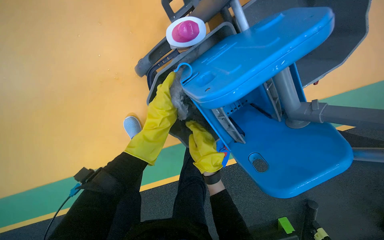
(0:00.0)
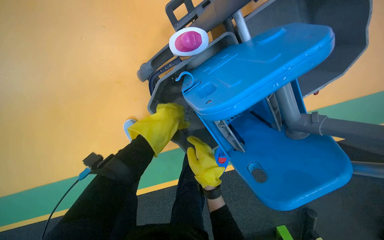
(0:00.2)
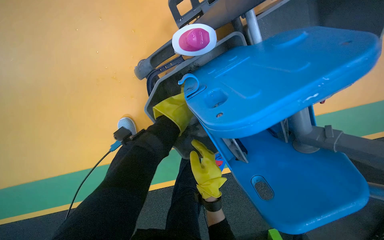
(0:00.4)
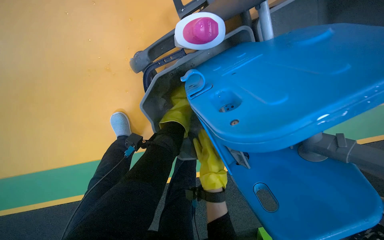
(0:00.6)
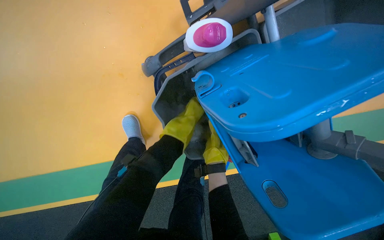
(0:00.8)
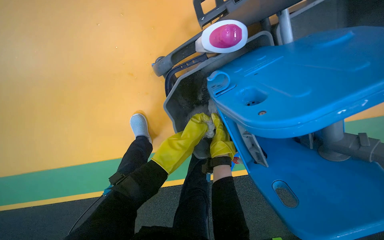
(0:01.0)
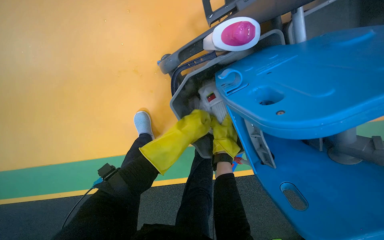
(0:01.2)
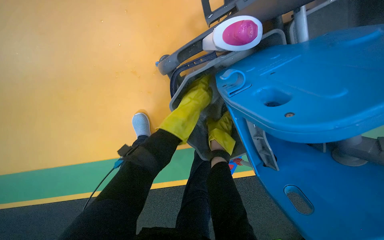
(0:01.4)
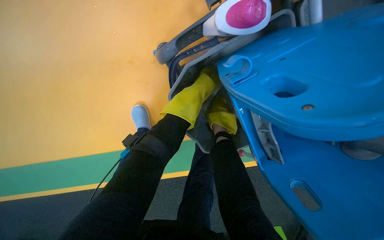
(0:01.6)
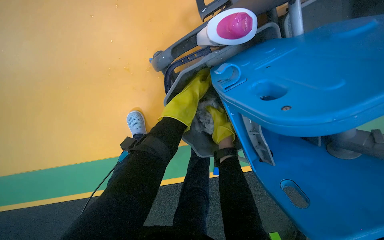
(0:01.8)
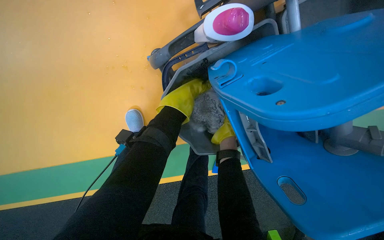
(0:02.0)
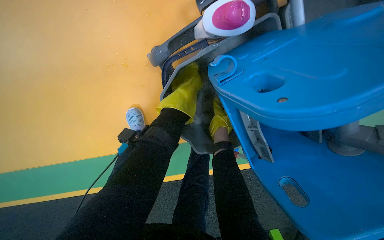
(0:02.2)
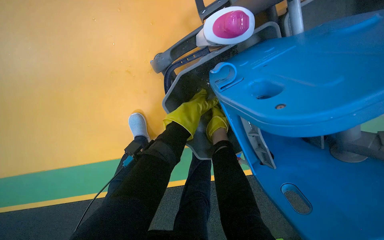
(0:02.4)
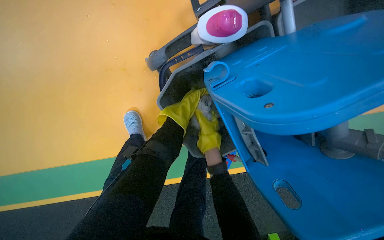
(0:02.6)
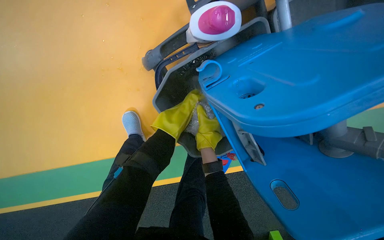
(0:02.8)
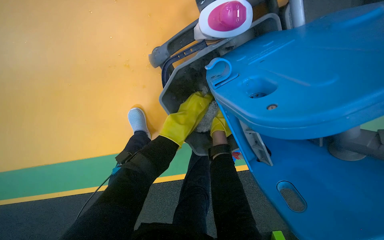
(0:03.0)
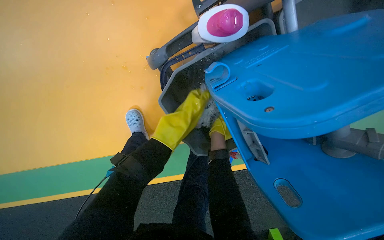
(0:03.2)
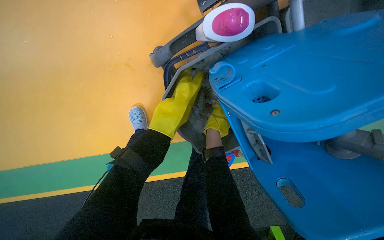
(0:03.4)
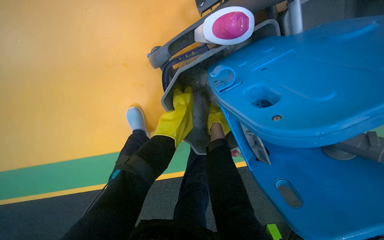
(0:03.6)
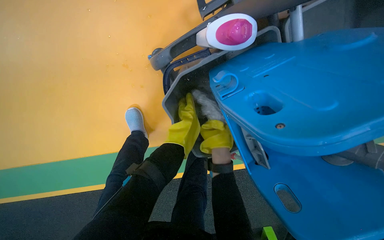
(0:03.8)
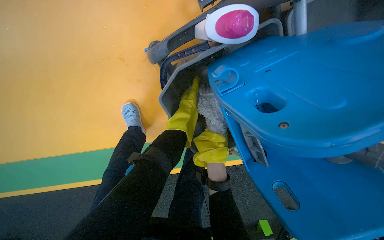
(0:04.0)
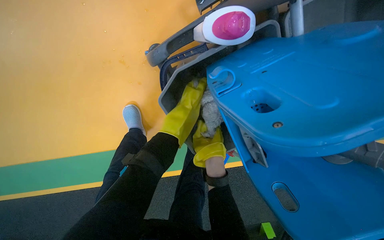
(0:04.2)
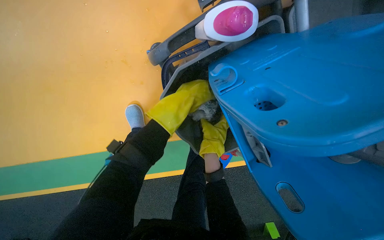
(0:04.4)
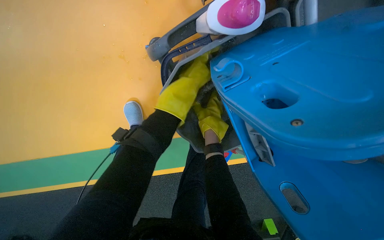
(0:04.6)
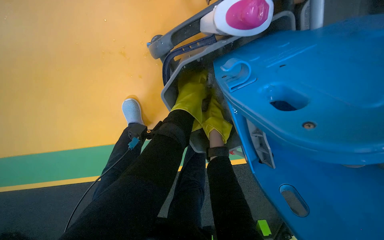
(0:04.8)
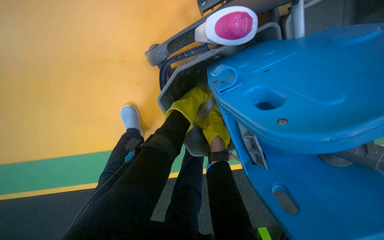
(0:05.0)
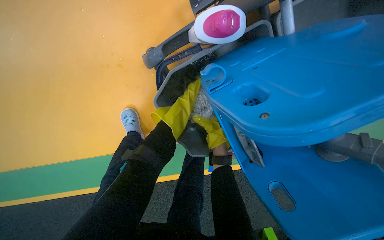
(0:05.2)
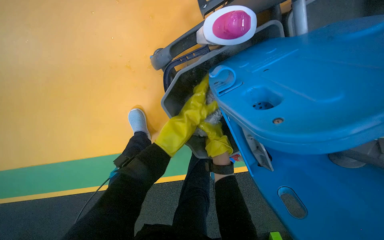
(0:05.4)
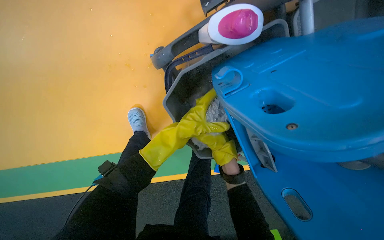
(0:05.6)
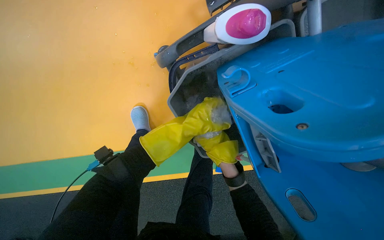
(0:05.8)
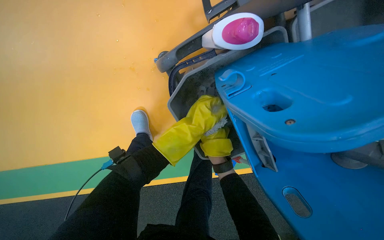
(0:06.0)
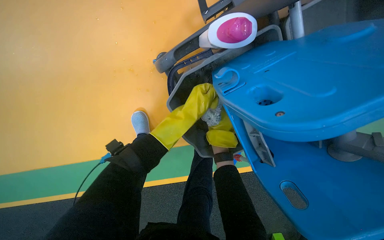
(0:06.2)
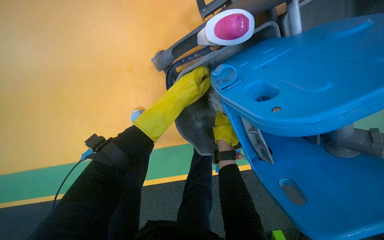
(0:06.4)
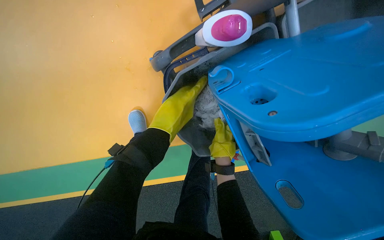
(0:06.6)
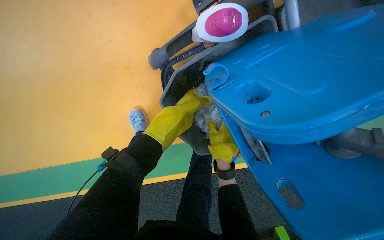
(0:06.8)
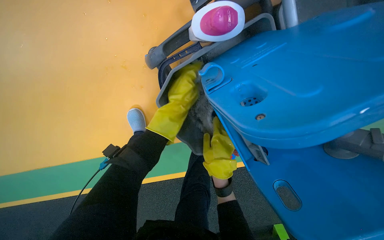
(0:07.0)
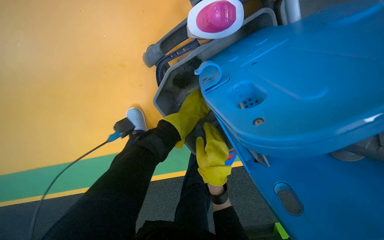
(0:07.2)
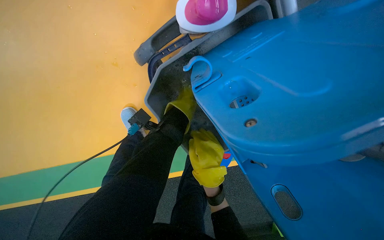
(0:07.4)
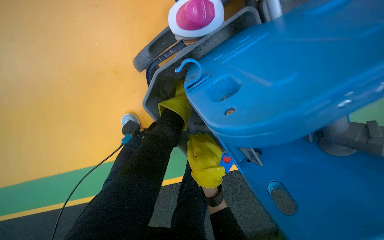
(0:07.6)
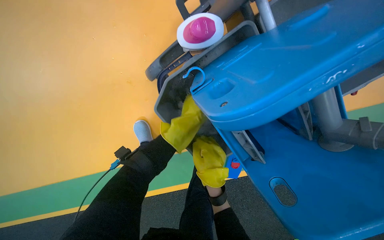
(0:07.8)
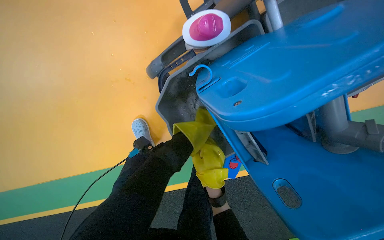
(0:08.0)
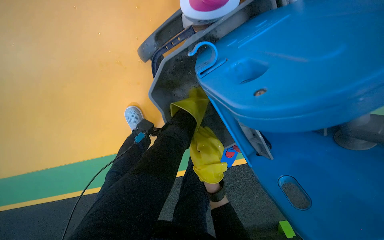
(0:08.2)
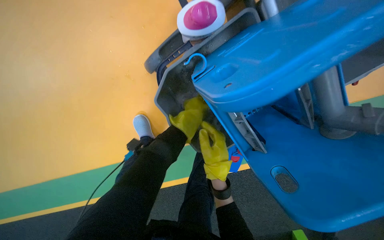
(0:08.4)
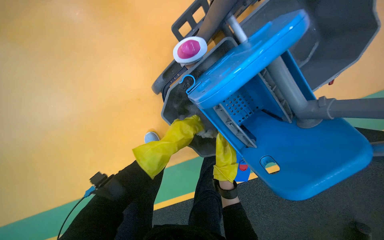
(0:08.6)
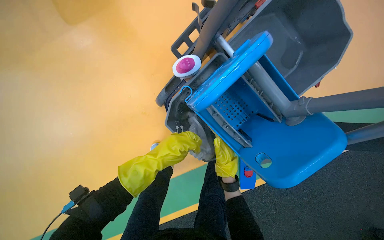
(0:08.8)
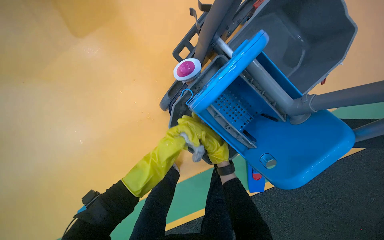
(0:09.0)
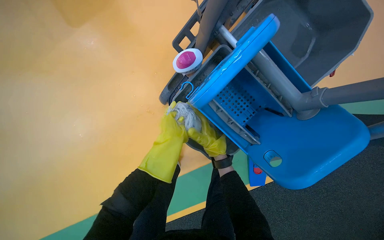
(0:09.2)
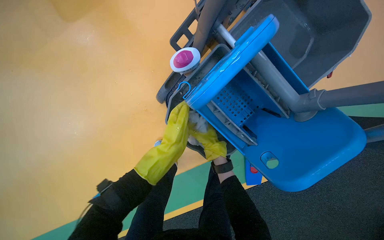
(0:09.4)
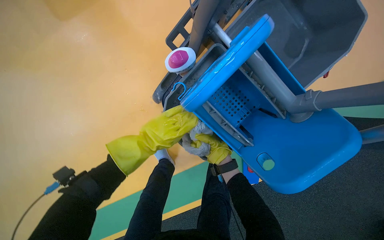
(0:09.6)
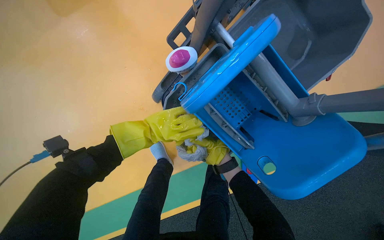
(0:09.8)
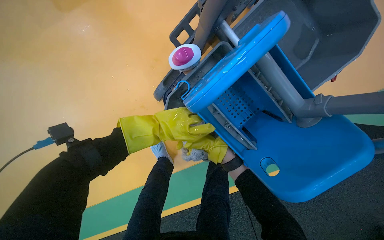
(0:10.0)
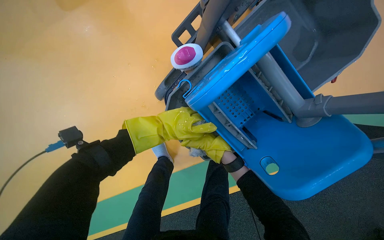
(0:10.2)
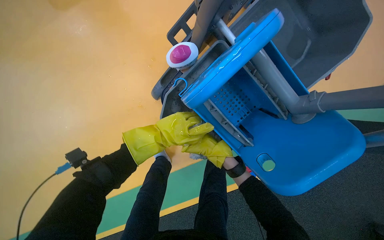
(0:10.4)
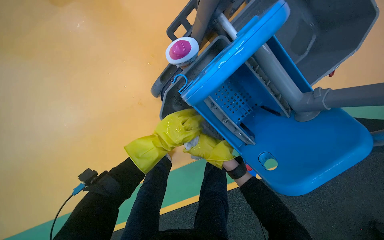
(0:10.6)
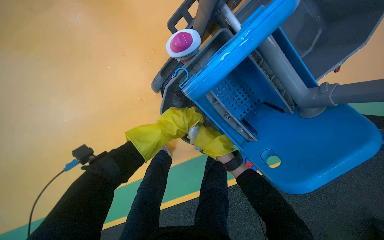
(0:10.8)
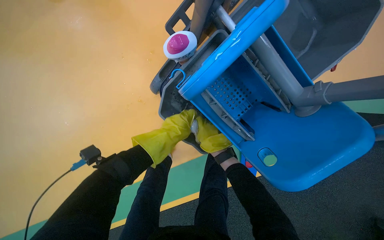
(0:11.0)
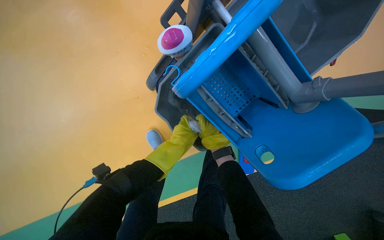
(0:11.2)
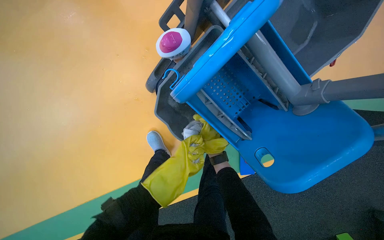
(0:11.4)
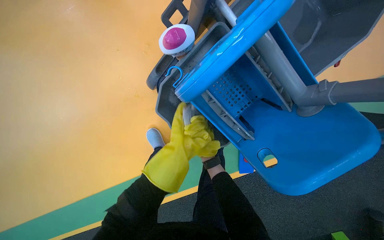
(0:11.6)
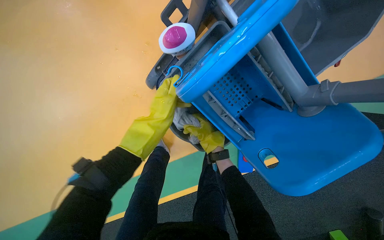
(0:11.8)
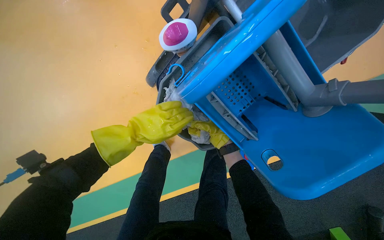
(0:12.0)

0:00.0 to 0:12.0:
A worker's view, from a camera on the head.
Job: preparing cleaning supplies.
The whole recording: Wringing mop head. The worker wrings the mop head using the bucket's wringer.
0:00.0 to 0:01.6: The left hand goes roughly 10 cm up the picture, and goes farther from the camera and returns, approximately 15 cm each way; the right hand shifts roughly 25 cm farther from the camera.
0:01.6 to 0:03.0: The left hand reaches roughly 10 cm farther from the camera, then returns.
0:03.0 to 0:04.4: The left hand goes farther from the camera and returns, some 10 cm each way.
0:04.4 to 0:06.0: The left hand reaches some 10 cm down the picture, then returns.
0:06.0 to 0:07.6: The left hand goes nearer to the camera and returns, about 10 cm each way; the right hand travels down the picture by some 10 cm, and moves some 20 cm nearer to the camera and comes back.
0:07.6 to 0:09.0: The camera pitches upward, by roughly 15 degrees. The left hand travels down the picture by approximately 10 cm, while the right hand goes nearer and farther, roughly 15 cm each way, reversing 2 times.

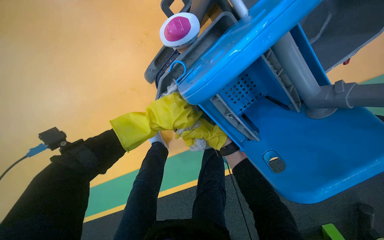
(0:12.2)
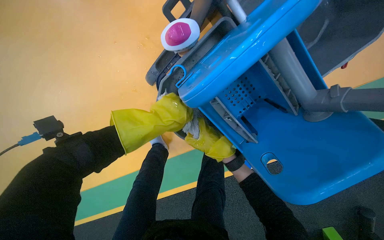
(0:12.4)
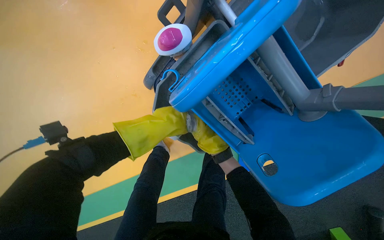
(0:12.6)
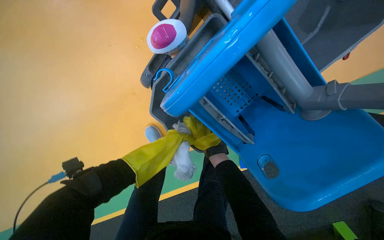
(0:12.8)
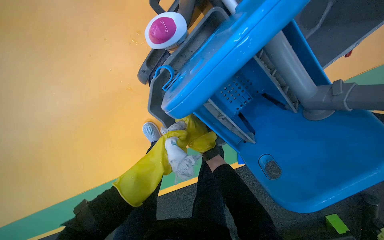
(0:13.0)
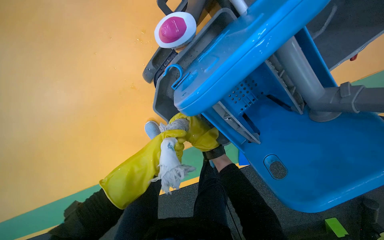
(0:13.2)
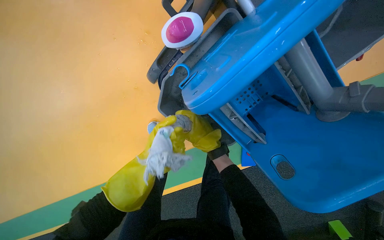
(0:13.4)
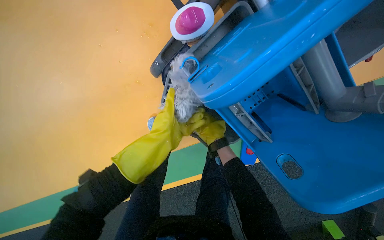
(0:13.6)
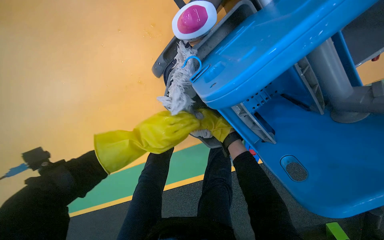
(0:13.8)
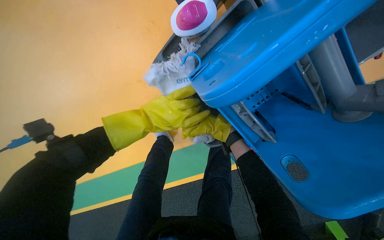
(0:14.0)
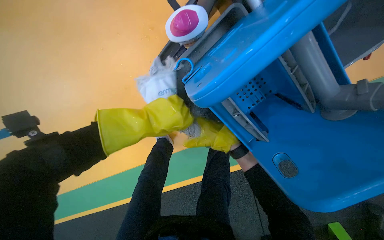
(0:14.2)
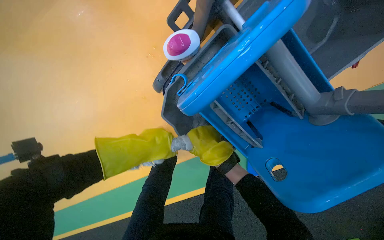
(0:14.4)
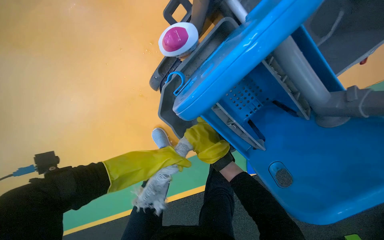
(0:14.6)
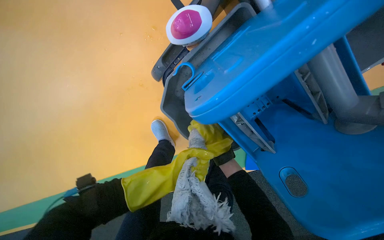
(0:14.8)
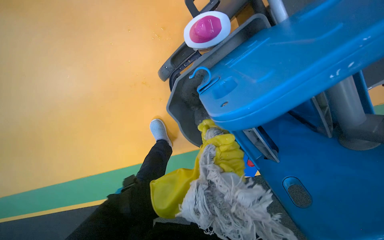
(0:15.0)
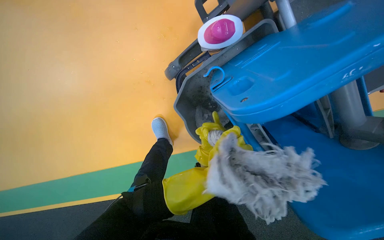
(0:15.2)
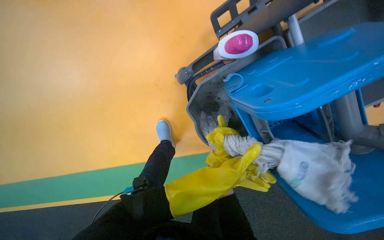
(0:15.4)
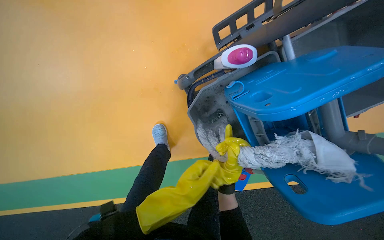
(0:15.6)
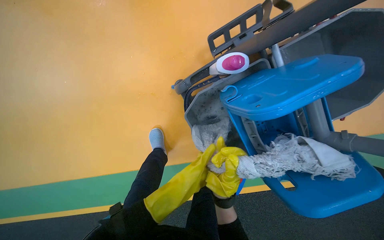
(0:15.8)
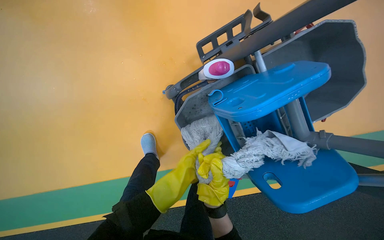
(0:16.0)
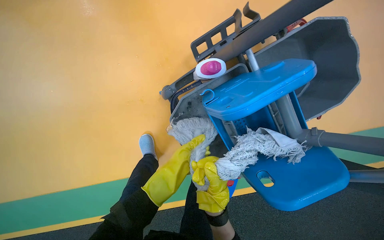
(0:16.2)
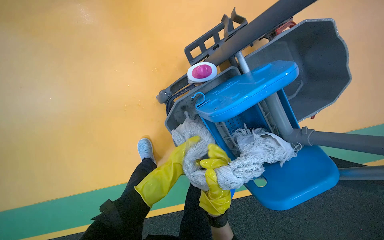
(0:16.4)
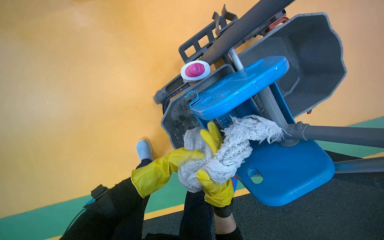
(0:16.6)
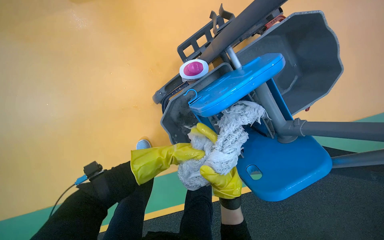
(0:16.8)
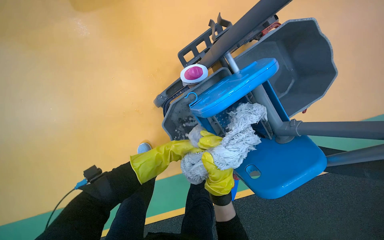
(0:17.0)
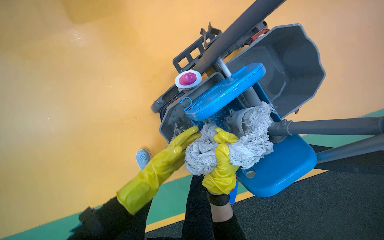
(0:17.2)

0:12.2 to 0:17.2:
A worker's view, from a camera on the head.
Job: preparing cleaning supplies.
The whole recording: Wringing mop head. The worker wrings the mop head using the bucket's wringer.
0:12.2 to 0:13.8: The left hand goes down the picture and returns, roughly 25 cm each way. The right hand moves approximately 10 cm nearer to the camera and comes back.
0:13.8 to 0:15.6: The right hand goes about 25 cm down the picture, nearer to the camera and to the left.
0:15.6 to 0:17.2: The right hand moves nearer and farther over some 20 cm, changing direction 2 times.

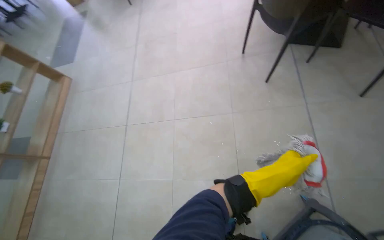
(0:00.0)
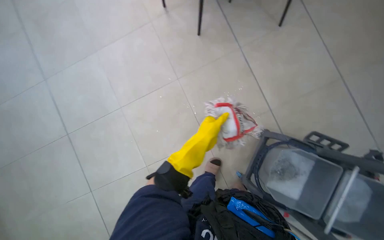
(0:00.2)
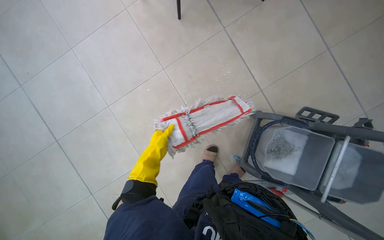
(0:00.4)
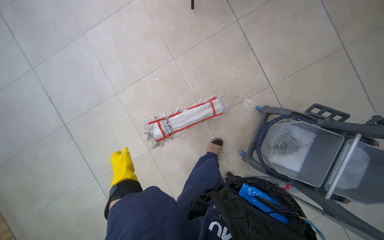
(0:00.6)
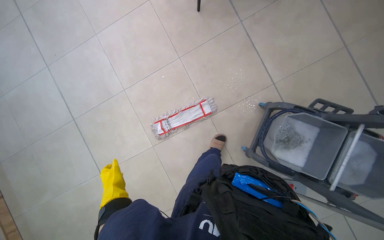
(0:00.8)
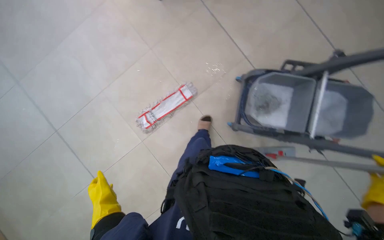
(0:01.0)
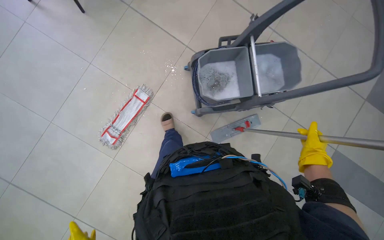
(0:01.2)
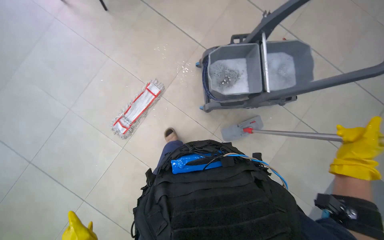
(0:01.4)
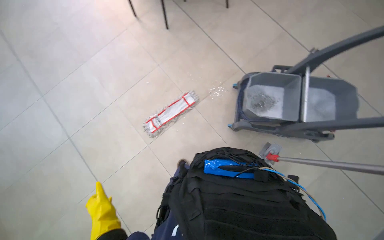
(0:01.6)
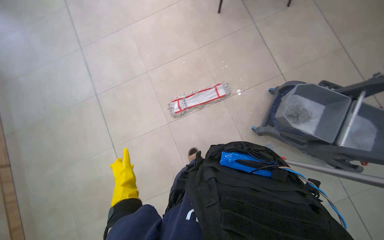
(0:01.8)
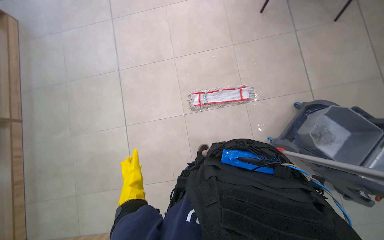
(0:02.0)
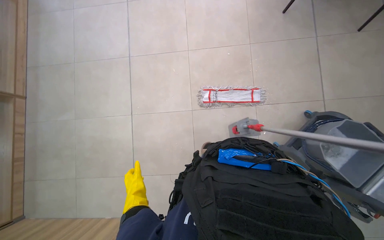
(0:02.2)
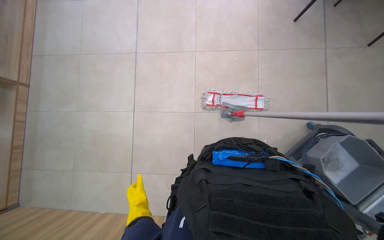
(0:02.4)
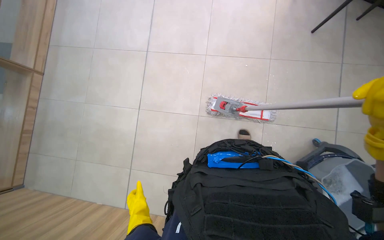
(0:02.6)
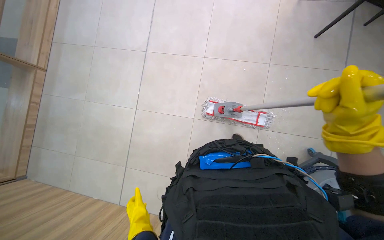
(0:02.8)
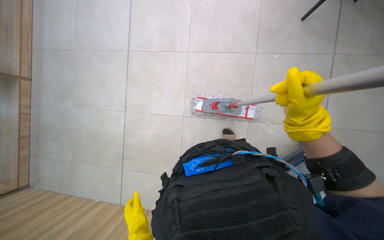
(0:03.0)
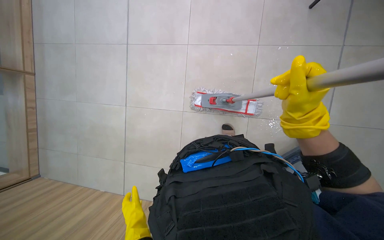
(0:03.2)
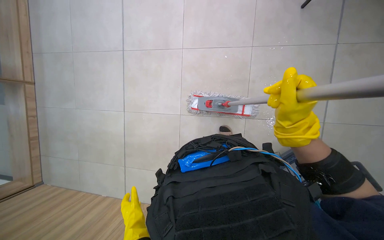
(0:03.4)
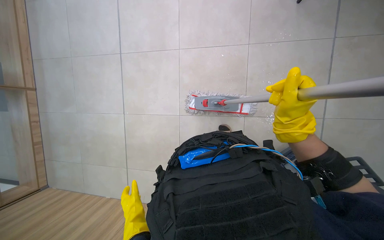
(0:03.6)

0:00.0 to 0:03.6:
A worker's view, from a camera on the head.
Job: mopping floor.
The whole recording: Mopping cafeteria floor. The worker mops the cafeteria floor with a mop and bucket.
0:00.0 to 0:01.8: The camera pitches downward, by roughly 20 degrees.
0:01.8 to 0:03.6: The head rotates approximately 25 degrees to the left.
